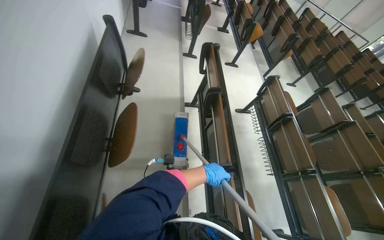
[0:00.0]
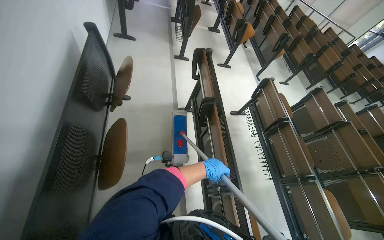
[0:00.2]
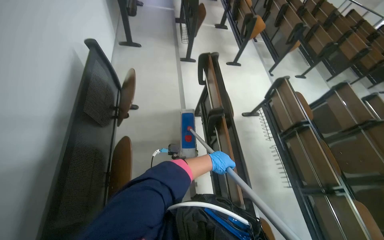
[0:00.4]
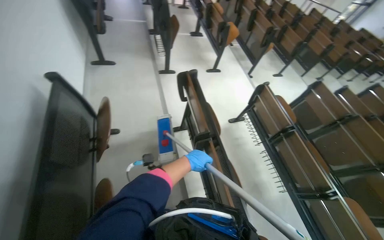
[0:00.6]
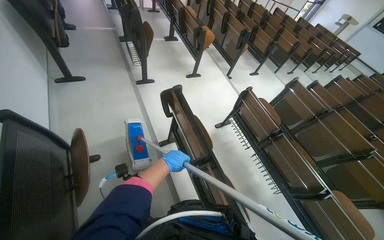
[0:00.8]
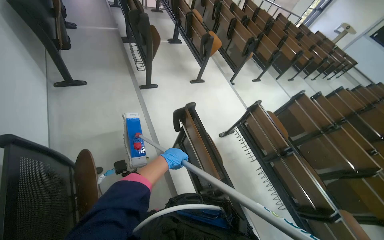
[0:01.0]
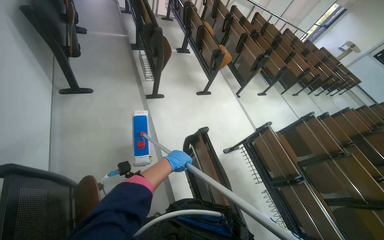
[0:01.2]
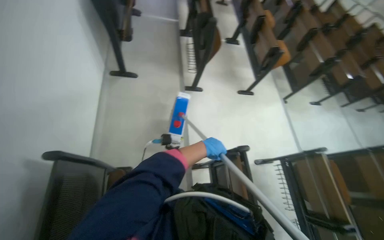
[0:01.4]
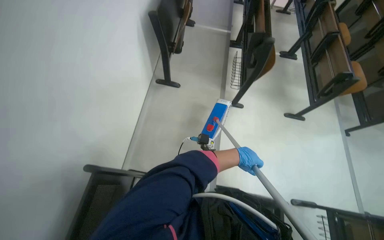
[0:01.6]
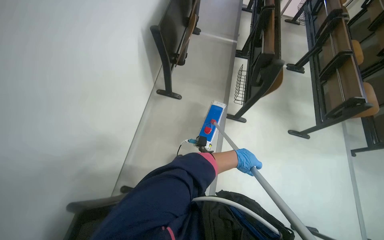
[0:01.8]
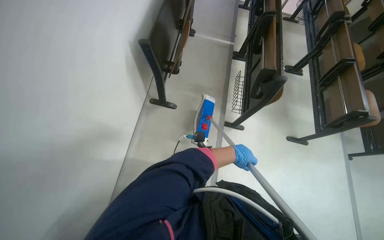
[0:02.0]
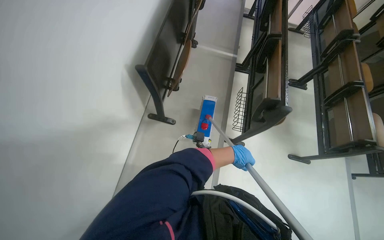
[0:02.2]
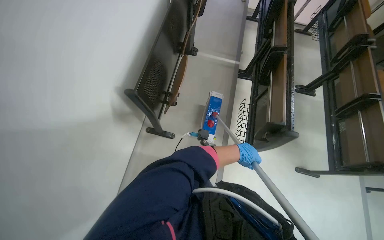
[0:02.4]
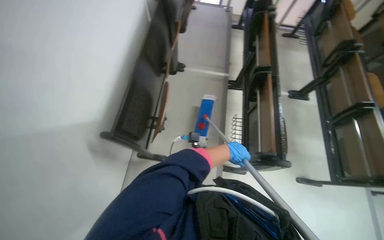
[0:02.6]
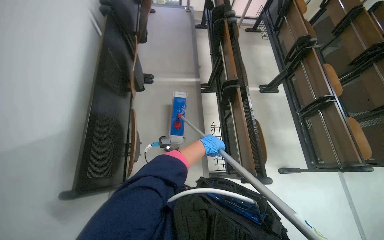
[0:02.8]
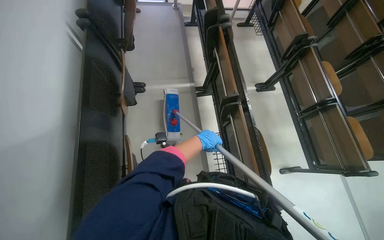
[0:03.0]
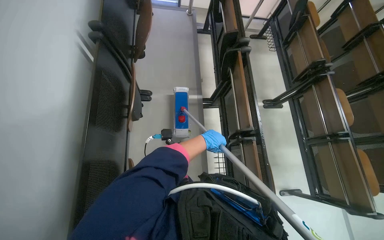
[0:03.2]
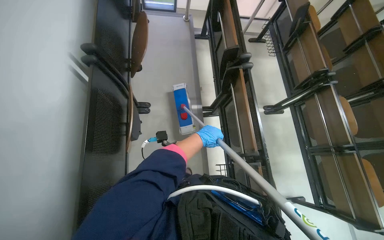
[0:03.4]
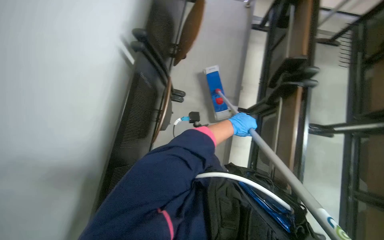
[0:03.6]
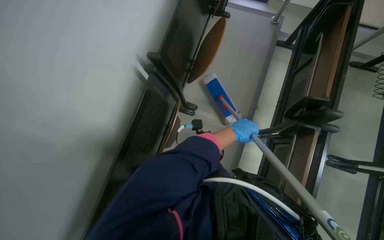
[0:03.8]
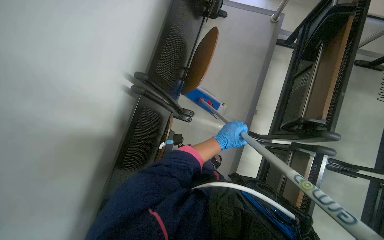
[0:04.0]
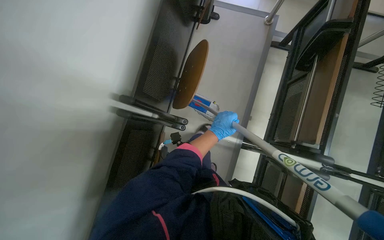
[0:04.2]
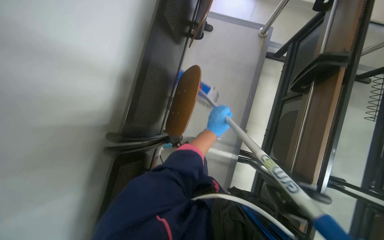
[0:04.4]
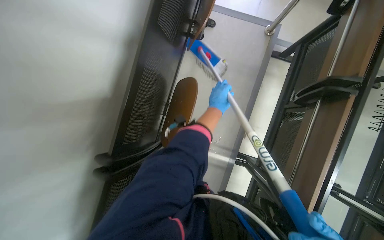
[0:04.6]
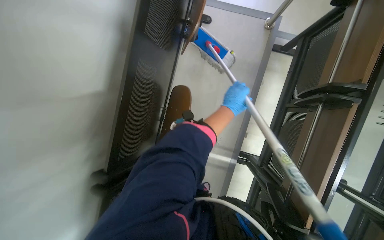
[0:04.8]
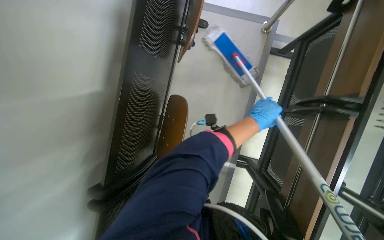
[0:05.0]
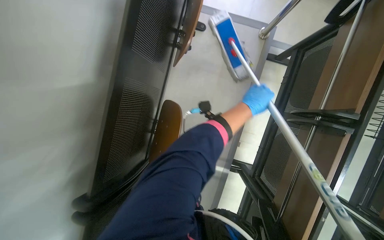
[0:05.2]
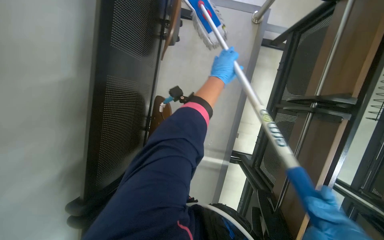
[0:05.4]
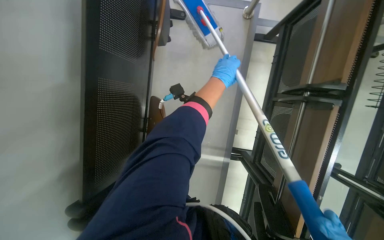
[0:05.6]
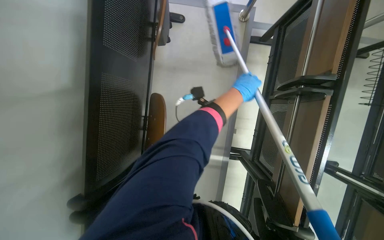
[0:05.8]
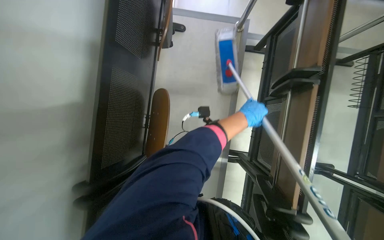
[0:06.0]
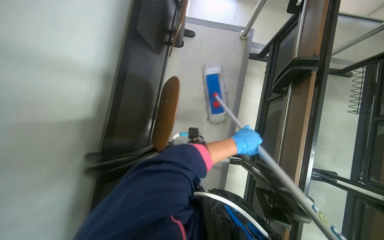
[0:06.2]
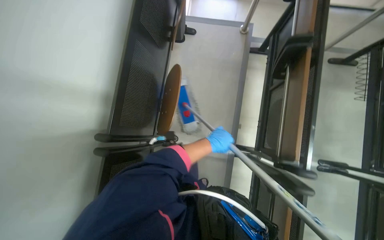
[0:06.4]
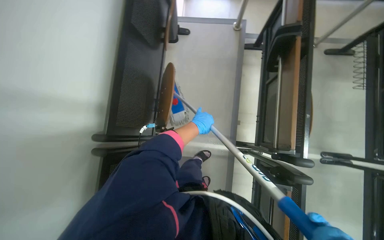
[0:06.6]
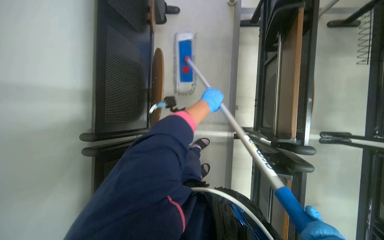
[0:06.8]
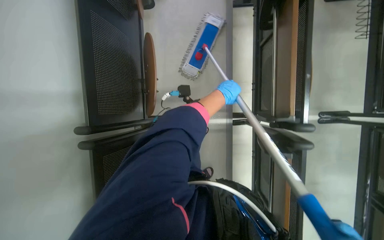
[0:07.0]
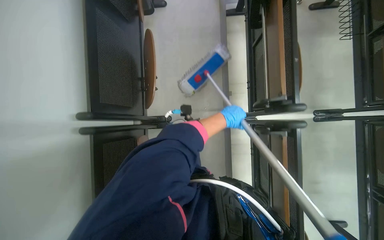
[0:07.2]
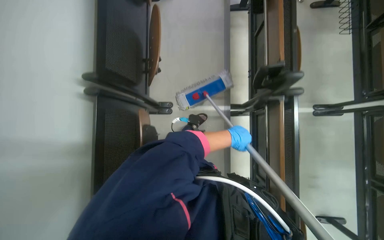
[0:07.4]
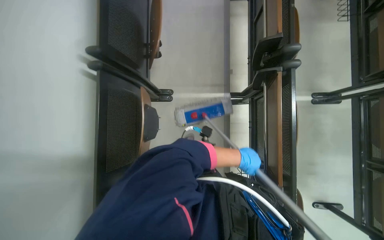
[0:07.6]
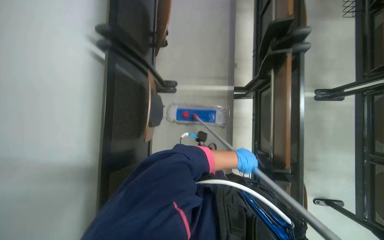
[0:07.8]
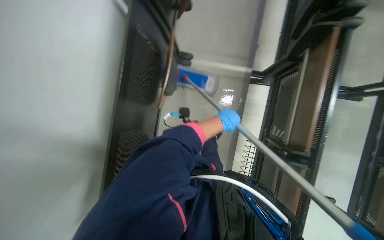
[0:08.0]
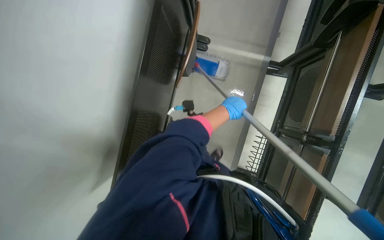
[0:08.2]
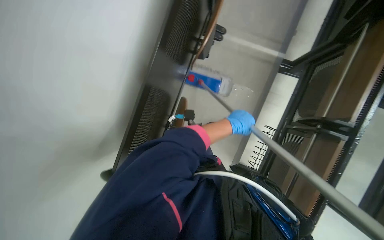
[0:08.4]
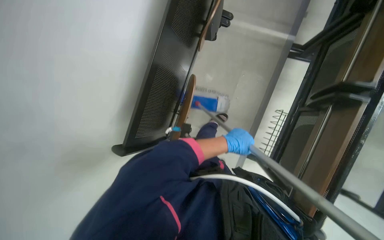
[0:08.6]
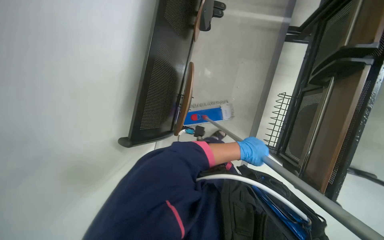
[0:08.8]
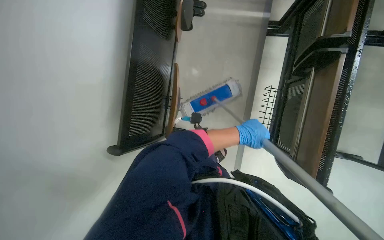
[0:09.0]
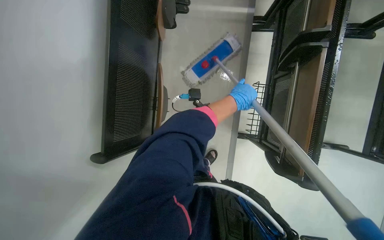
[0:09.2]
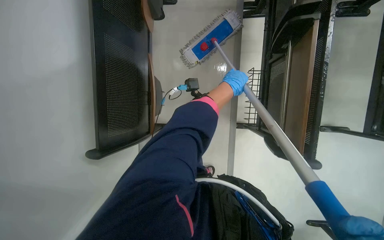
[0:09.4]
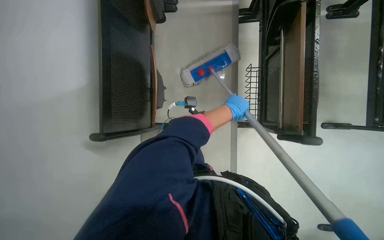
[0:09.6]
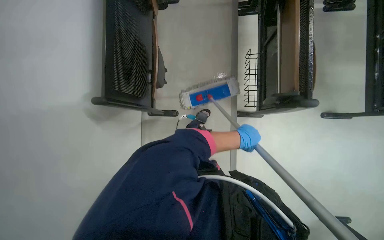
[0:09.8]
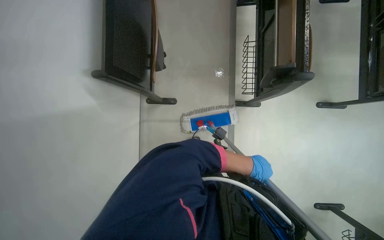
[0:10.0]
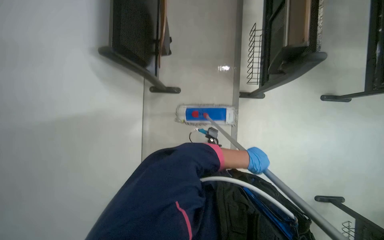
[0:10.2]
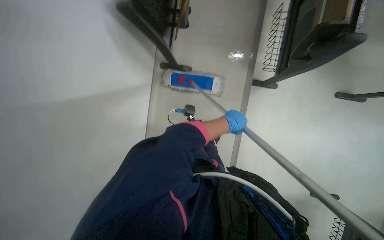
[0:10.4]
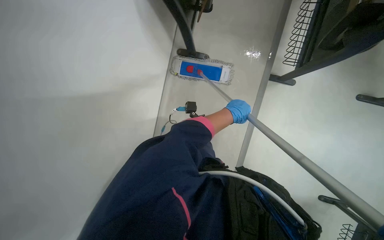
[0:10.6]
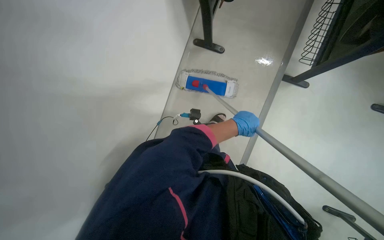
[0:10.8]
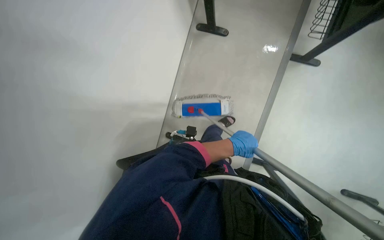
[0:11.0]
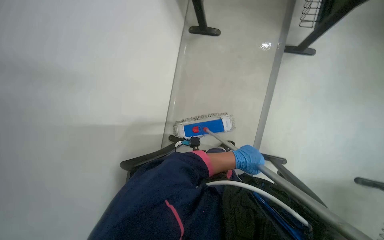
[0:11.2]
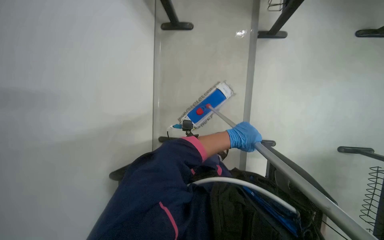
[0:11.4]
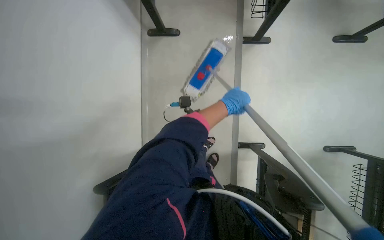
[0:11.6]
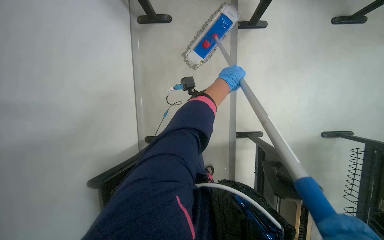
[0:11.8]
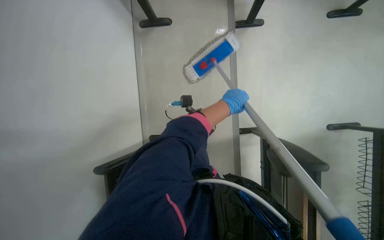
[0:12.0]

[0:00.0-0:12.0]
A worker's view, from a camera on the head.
Job: mopping floor.
The whole recording: Mopping auditorium floor. The worker mops the floor of the auditorium with a long-handled mop.
0:00.0 to 0:01.6: The head travels some 1 m.
0:01.6 to 0:03.0: The head travels roughly 1.5 m.
0:03.0 to 0:04.4: The head travels roughly 1 m. The wearer's head swings roughly 25 degrees to the left. The view tips downward by about 15 degrees.
0:04.4 to 0:06.0: The left hand heads to the right, covering roughly 25 cm, and travels up the picture and back again, approximately 40 cm each way.
0:06.0 to 0:07.6: The camera is carried about 70 cm.
0:07.6 to 0:09.0: The camera is carried about 60 cm.
0:09.0 to 0:10.4: The head travels approximately 50 cm.
0:10.4 to 0:12.0: The camera travels some 50 cm.

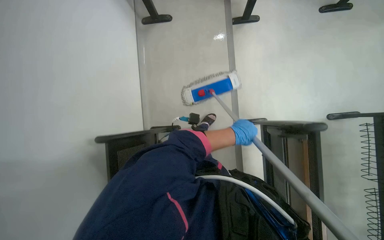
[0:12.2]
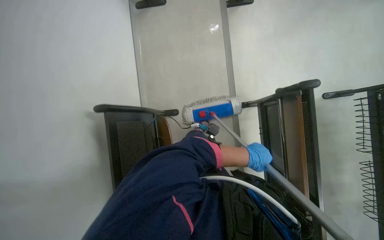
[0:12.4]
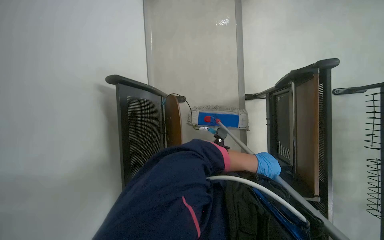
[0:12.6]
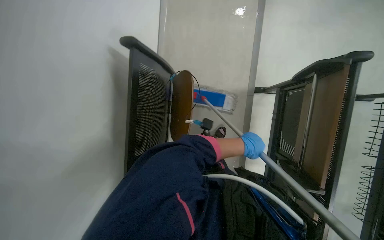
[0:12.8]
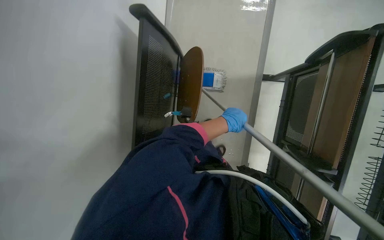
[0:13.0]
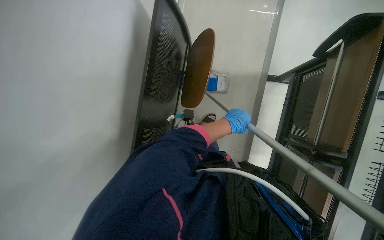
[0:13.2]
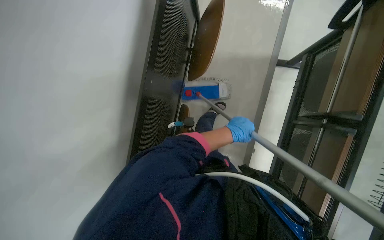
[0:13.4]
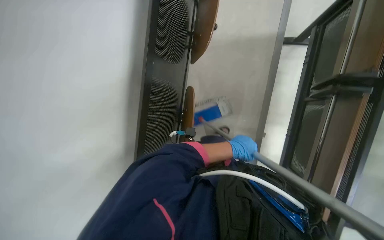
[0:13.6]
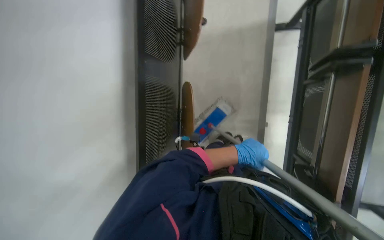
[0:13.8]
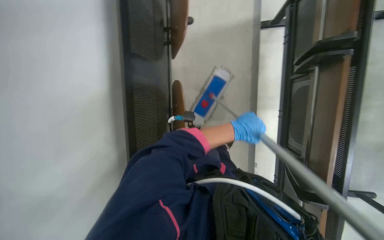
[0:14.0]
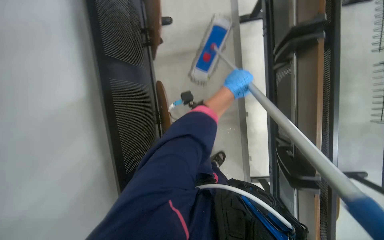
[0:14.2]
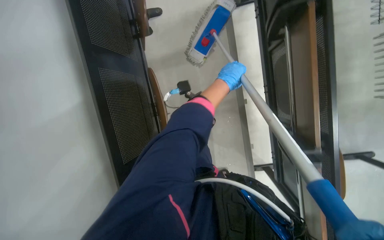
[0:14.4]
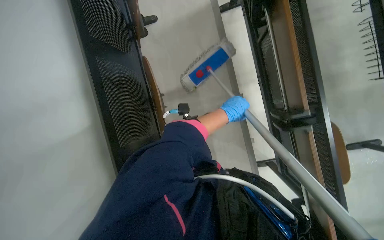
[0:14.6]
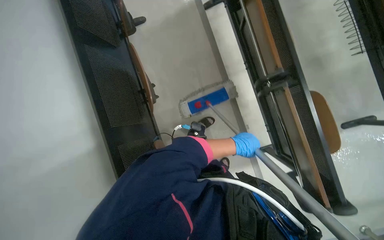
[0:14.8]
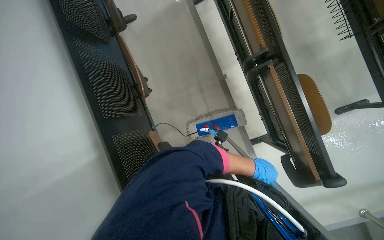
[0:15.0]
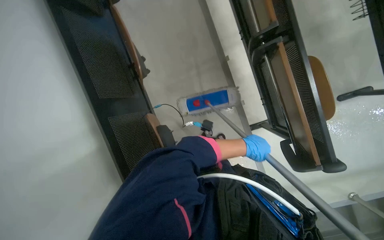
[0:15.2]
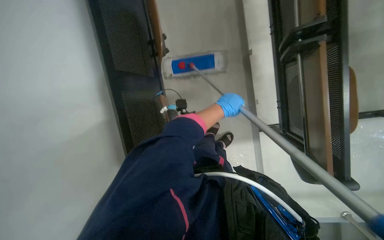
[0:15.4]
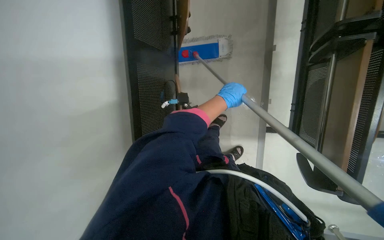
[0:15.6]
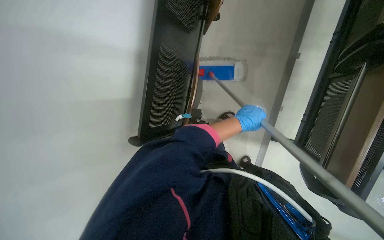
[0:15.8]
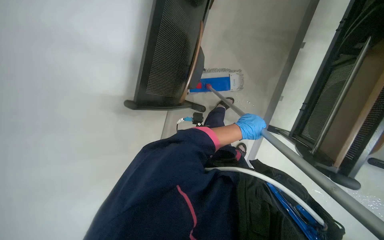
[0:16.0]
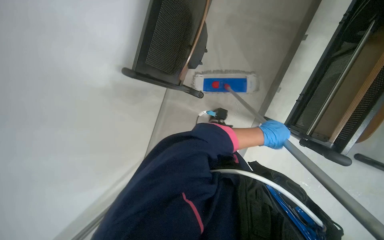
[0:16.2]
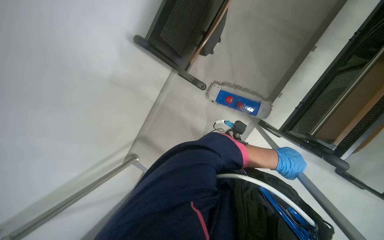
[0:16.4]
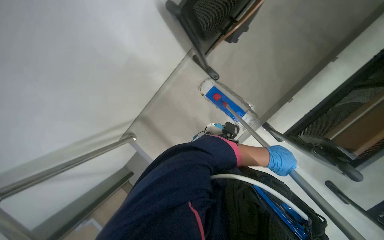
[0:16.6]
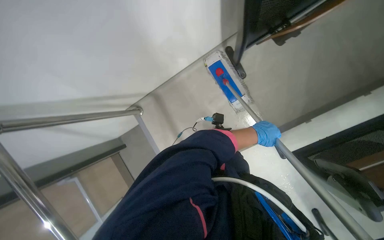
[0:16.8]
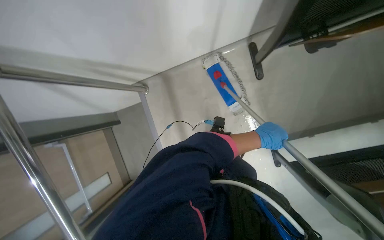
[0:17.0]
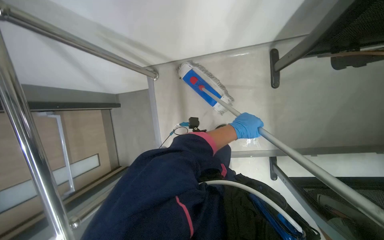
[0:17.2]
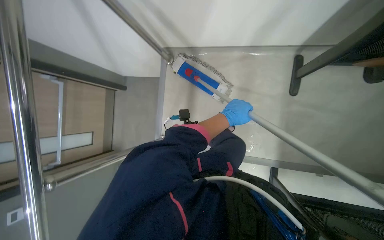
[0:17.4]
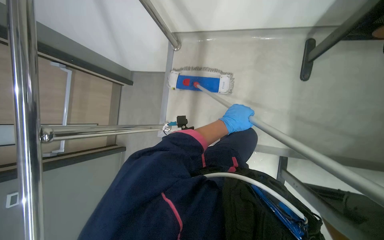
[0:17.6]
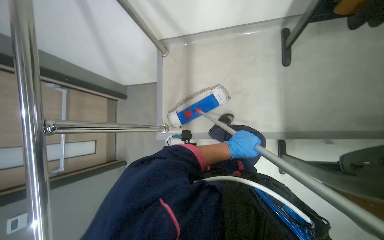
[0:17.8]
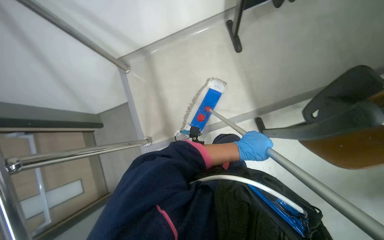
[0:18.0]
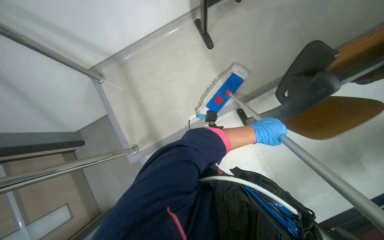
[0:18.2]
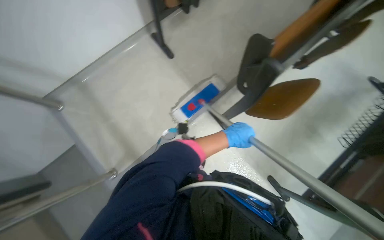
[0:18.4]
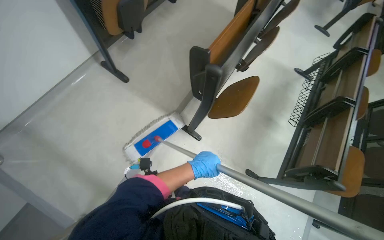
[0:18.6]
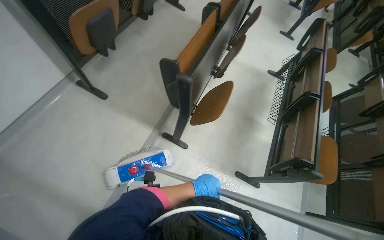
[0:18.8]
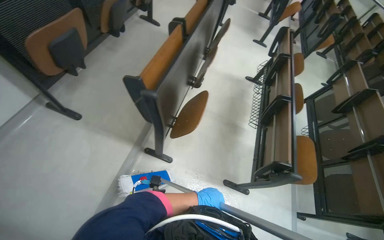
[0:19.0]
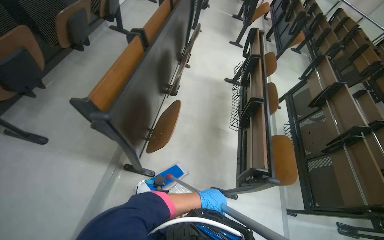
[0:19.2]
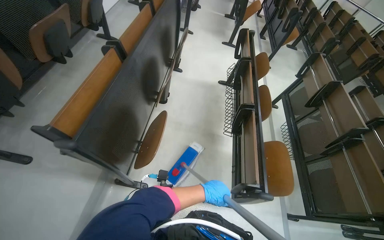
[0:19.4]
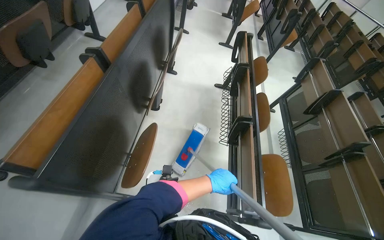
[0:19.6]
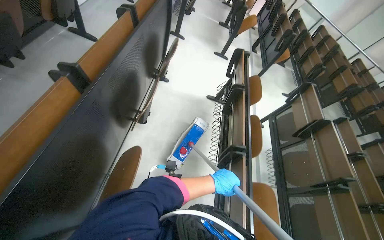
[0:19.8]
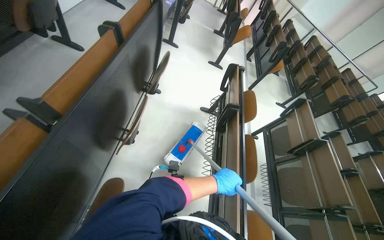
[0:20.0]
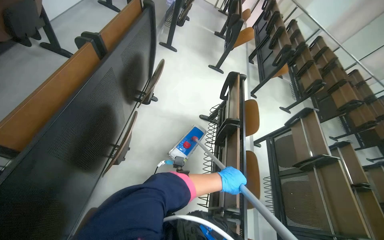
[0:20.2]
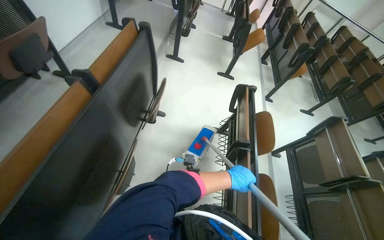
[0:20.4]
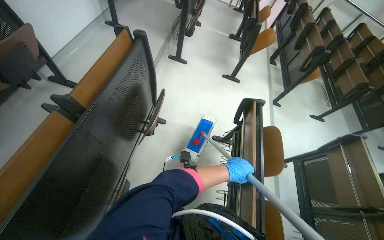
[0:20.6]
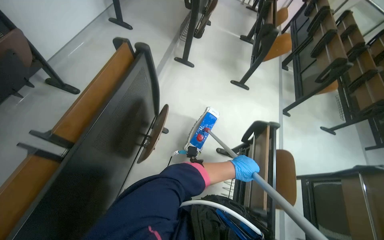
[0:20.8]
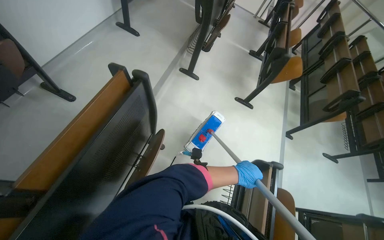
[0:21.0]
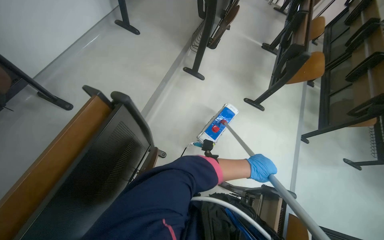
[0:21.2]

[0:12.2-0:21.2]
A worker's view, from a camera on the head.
Job: mopping floor.
The whole recording: Mopping auditorium floor. The worker mops the floor of the auditorium with a long-handled mop.
0:12.2 to 0:13.8: The camera travels about 70 cm.
0:15.2 to 0:16.6: The view tilts roughly 20 degrees downward. The scene rotates clockwise by some 50 degrees.
0:16.6 to 0:18.2: The wearer moves some 40 cm.
0:18.2 to 0:19.8: The camera travels roughly 70 cm. The head rotates about 55 degrees to the right. The view tilts some 15 degrees upward.
0:19.8 to 0:21.2: The camera is carried roughly 1.5 m.
